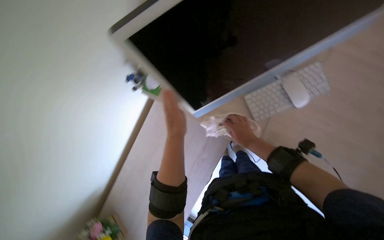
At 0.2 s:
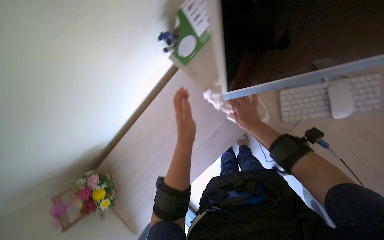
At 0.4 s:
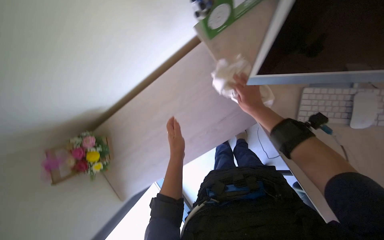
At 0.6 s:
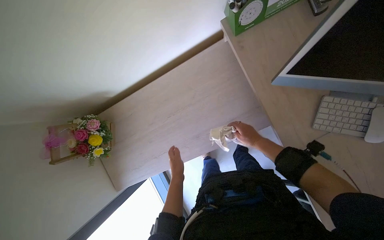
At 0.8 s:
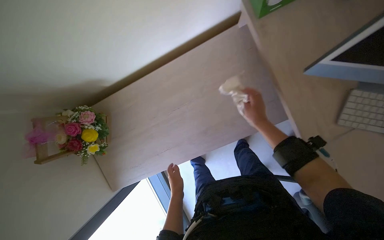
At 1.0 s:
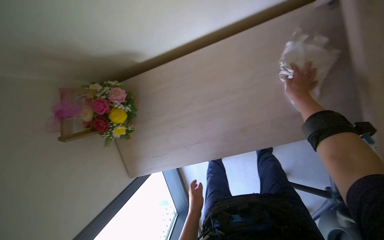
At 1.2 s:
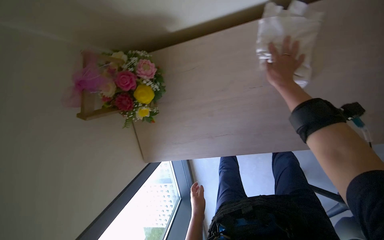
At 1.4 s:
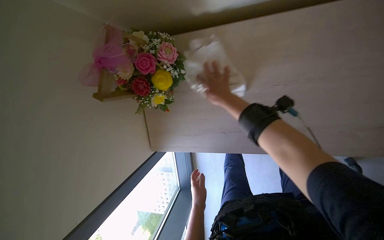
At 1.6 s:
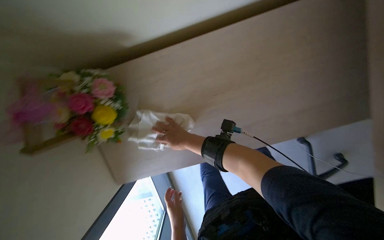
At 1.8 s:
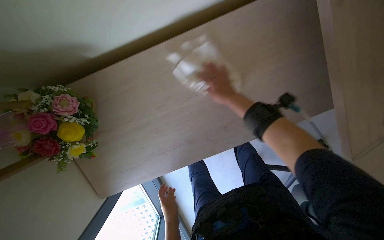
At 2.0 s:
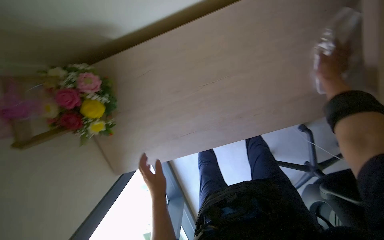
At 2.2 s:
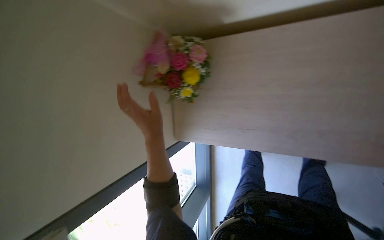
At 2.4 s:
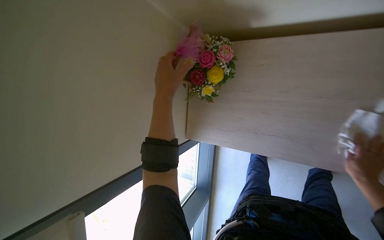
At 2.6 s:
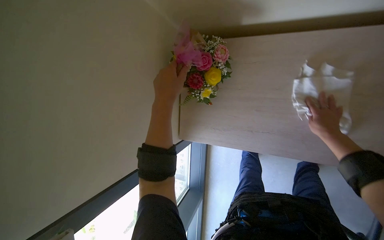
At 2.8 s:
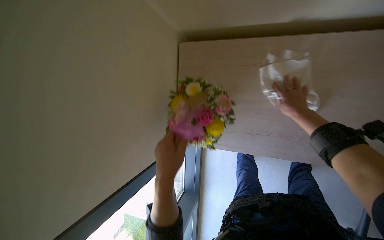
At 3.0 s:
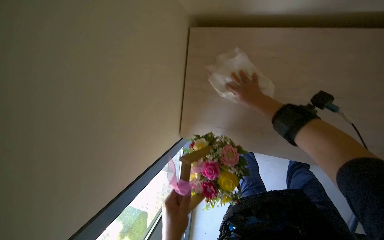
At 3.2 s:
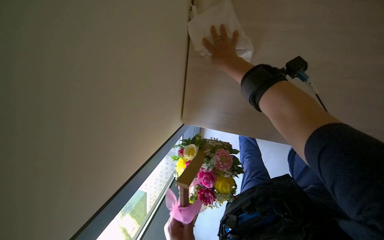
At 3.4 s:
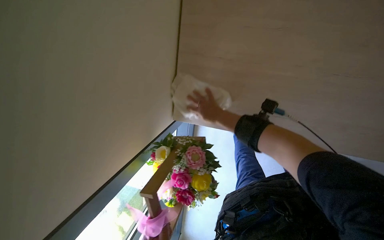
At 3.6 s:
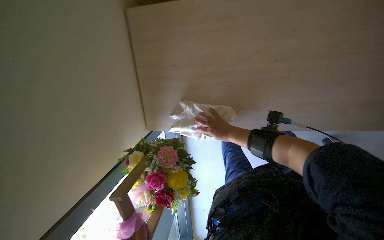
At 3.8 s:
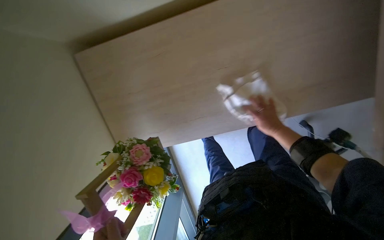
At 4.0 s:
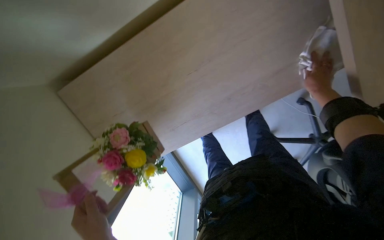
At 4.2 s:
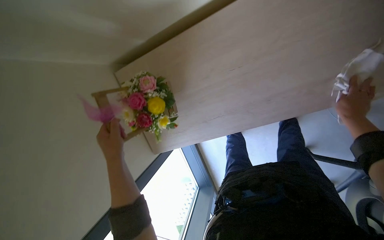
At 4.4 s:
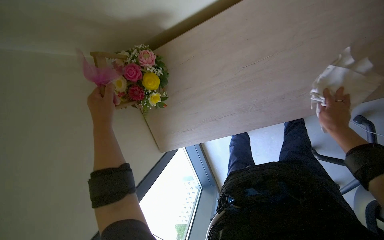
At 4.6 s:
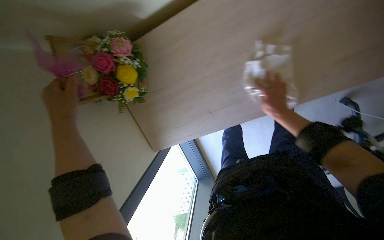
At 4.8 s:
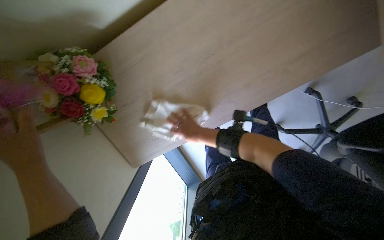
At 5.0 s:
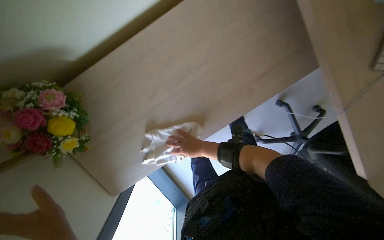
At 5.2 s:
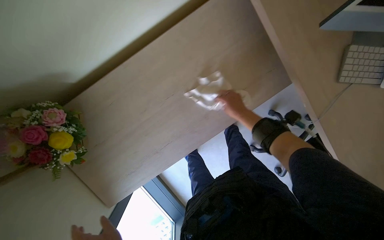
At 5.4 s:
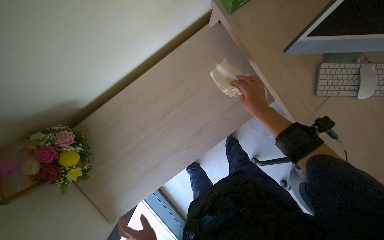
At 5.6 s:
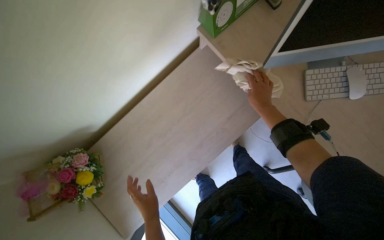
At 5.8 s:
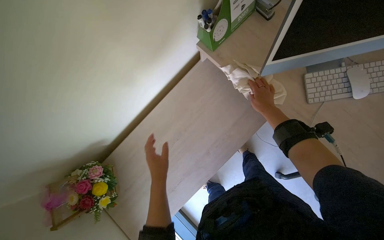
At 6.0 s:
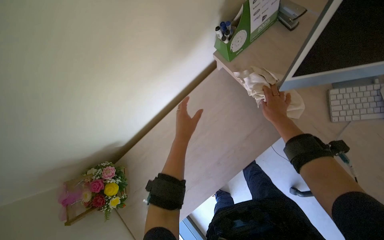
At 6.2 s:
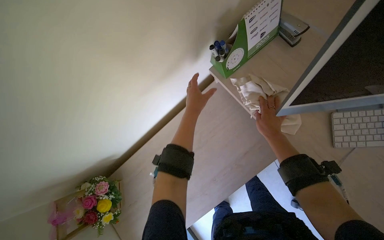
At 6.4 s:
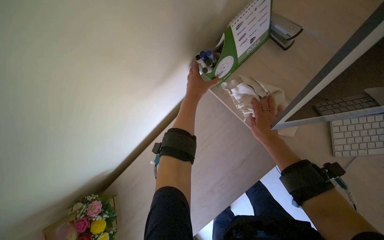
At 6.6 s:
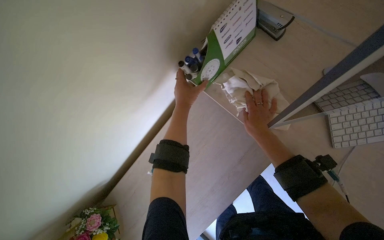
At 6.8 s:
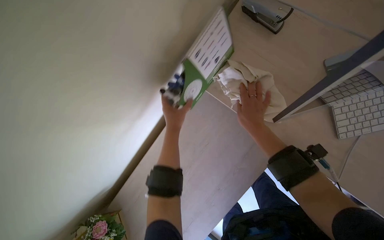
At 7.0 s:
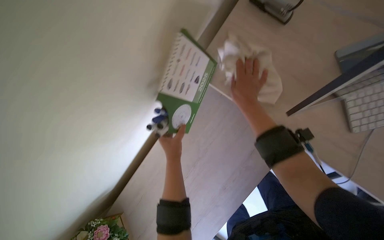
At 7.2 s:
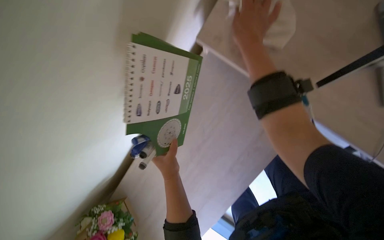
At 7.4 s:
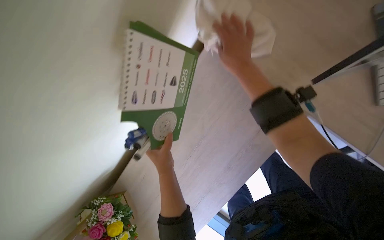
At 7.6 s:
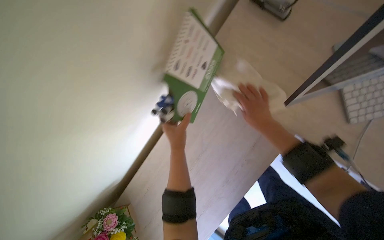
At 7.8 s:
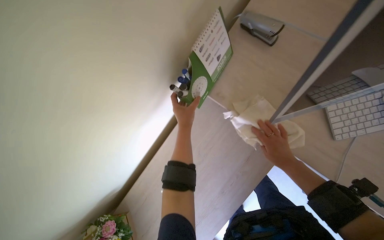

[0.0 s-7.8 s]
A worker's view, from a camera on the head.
Job: wiping surfaces.
The whole recording: Wiping office desk. The worker wipes an office desk, moving items like a monitor, flower arrangement, and calendar.
0.0 to 1.6 s: The camera is carried some 50 cm. The view tips downward by roughly 10 degrees. Everything in view rotates roughly 30 degrees clockwise.
1.6 to 3.2 s: The wearer looks approximately 45 degrees further to the left.
3.2 to 4.6 s: The right hand goes approximately 40 cm to the right and down the picture.
4.6 to 6.2 s: The view tilts approximately 30 degrees upward.
6.2 to 7.8 s: The view tilts some 15 degrees downward. The right hand goes up the picture and returns, roughly 25 cm each way.

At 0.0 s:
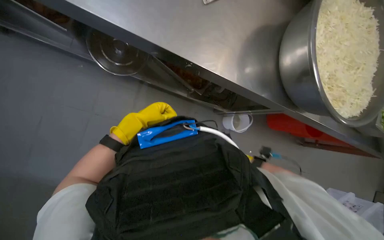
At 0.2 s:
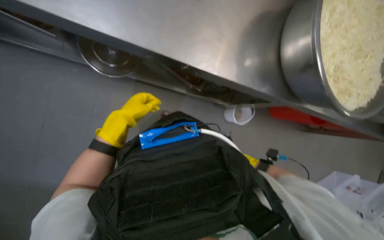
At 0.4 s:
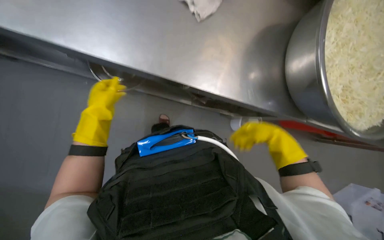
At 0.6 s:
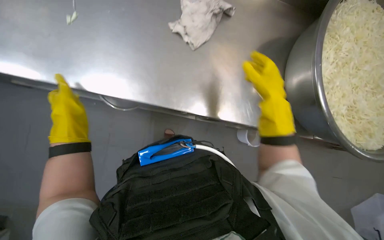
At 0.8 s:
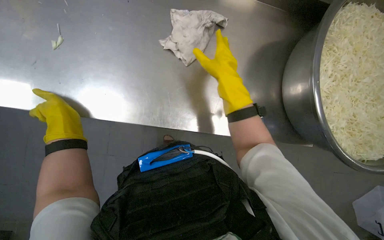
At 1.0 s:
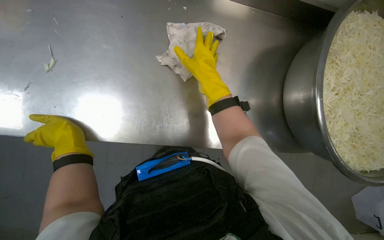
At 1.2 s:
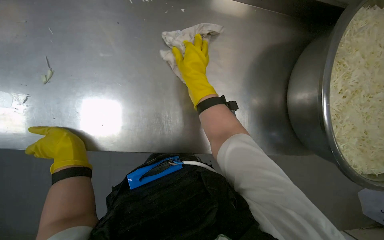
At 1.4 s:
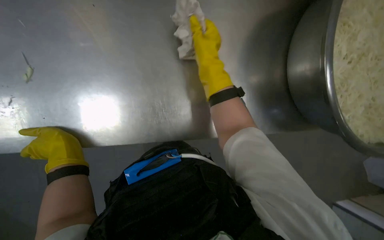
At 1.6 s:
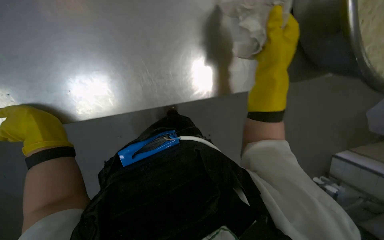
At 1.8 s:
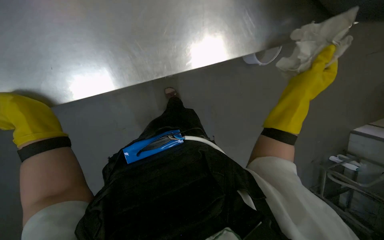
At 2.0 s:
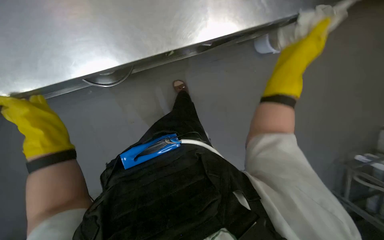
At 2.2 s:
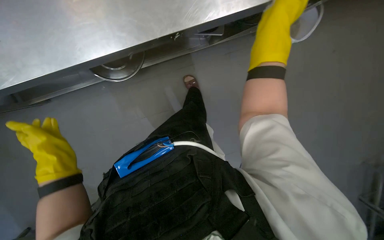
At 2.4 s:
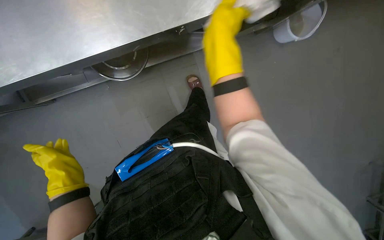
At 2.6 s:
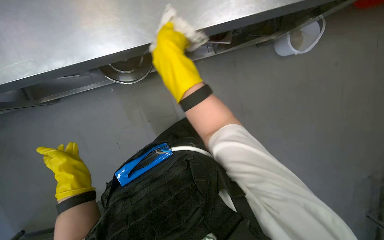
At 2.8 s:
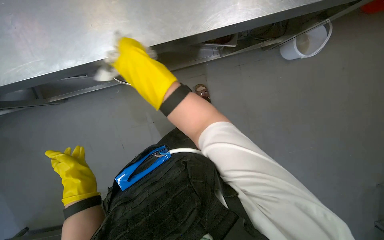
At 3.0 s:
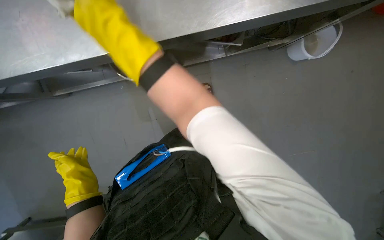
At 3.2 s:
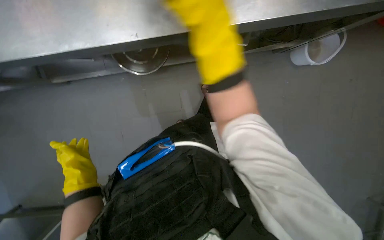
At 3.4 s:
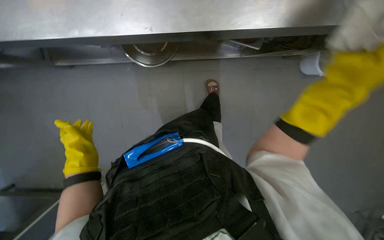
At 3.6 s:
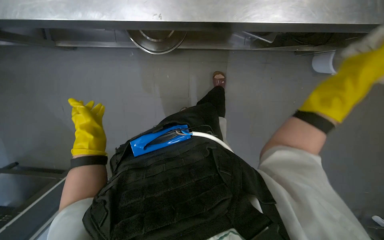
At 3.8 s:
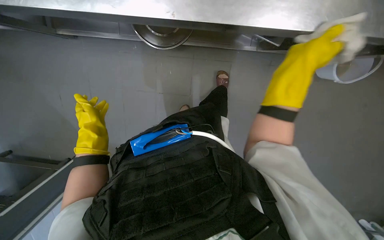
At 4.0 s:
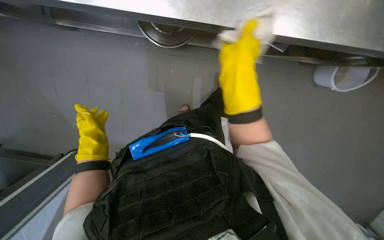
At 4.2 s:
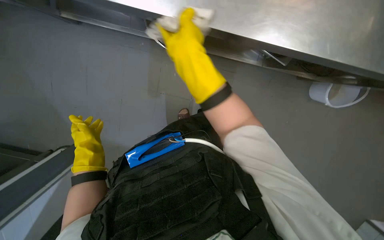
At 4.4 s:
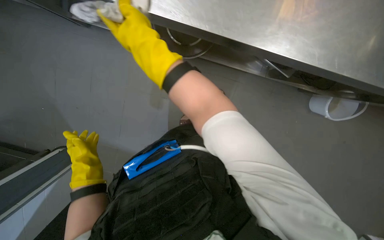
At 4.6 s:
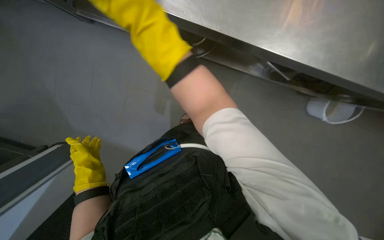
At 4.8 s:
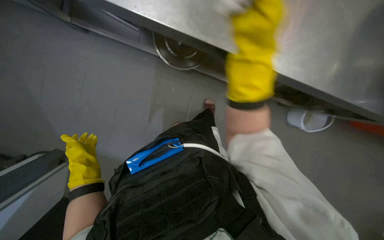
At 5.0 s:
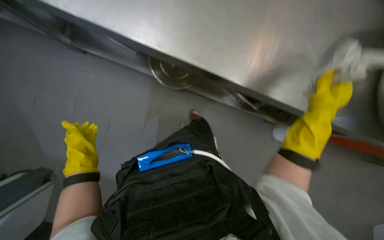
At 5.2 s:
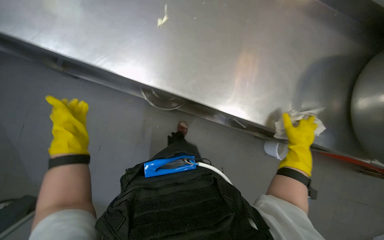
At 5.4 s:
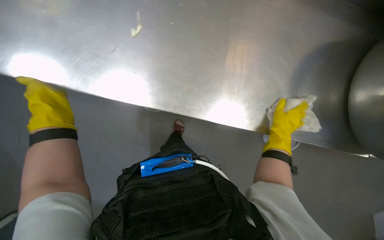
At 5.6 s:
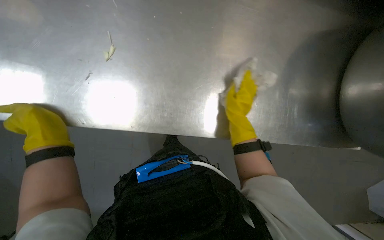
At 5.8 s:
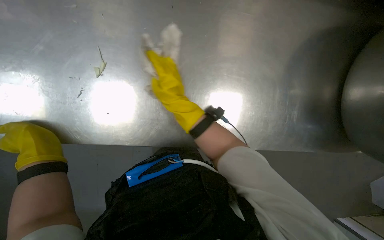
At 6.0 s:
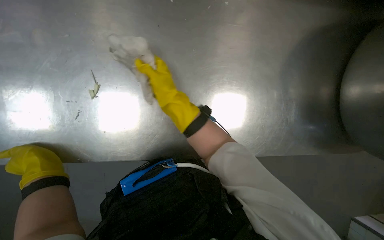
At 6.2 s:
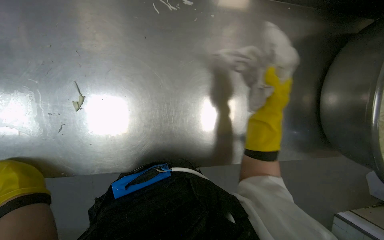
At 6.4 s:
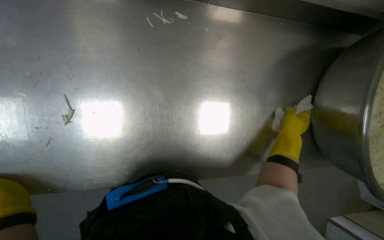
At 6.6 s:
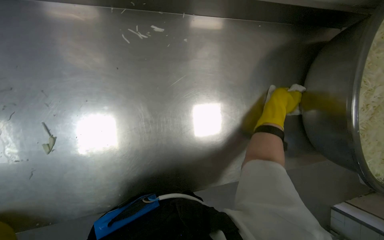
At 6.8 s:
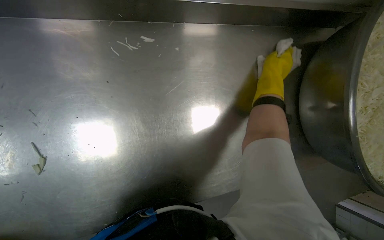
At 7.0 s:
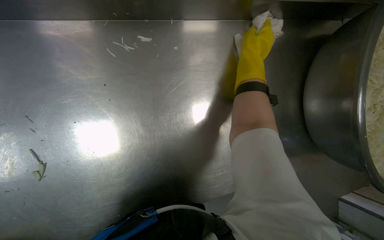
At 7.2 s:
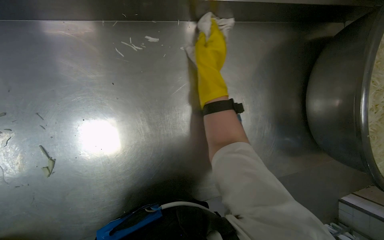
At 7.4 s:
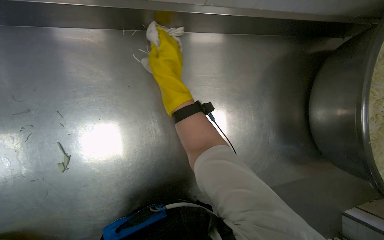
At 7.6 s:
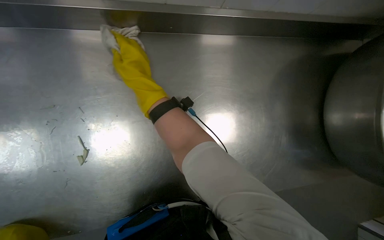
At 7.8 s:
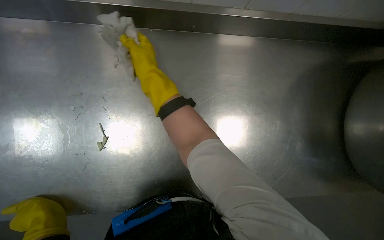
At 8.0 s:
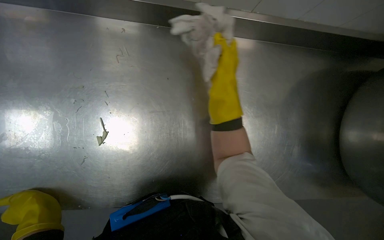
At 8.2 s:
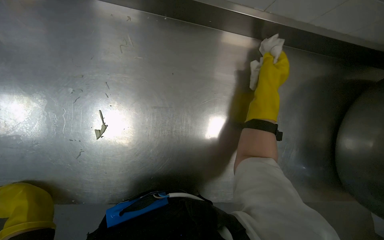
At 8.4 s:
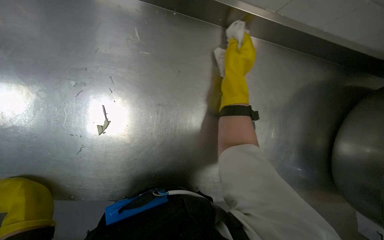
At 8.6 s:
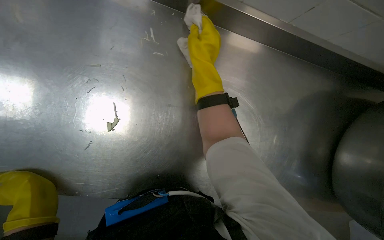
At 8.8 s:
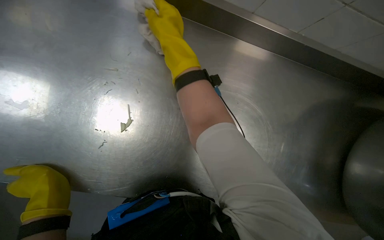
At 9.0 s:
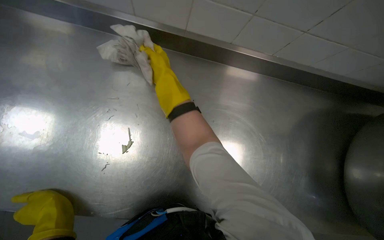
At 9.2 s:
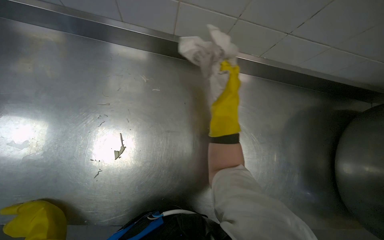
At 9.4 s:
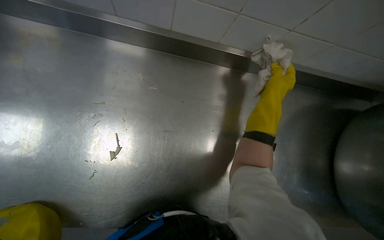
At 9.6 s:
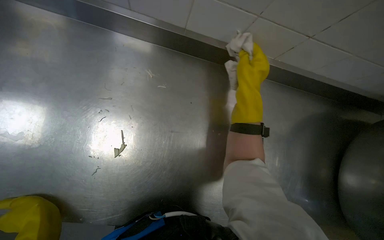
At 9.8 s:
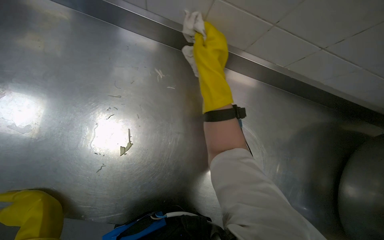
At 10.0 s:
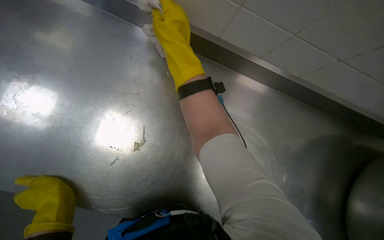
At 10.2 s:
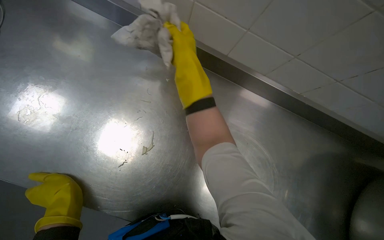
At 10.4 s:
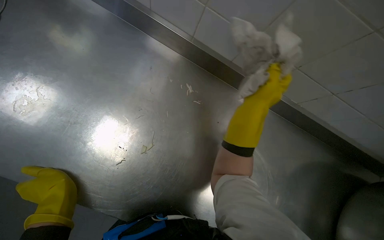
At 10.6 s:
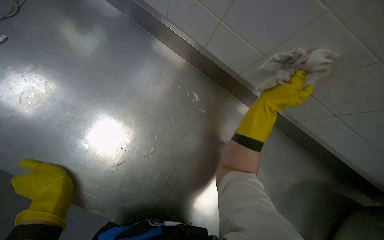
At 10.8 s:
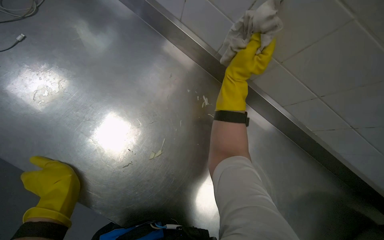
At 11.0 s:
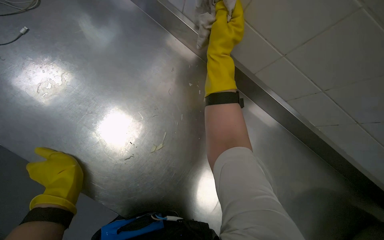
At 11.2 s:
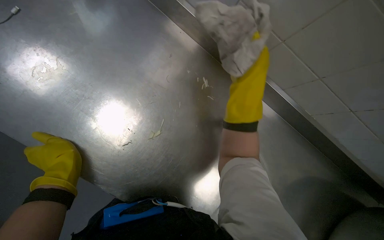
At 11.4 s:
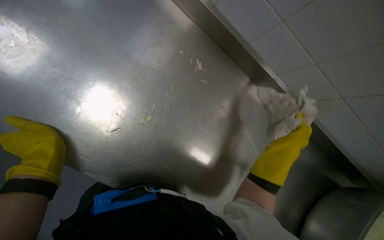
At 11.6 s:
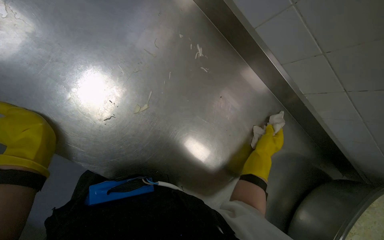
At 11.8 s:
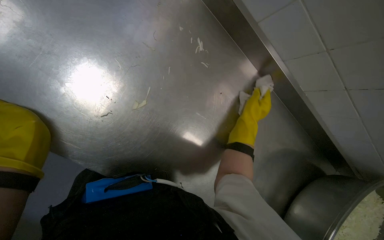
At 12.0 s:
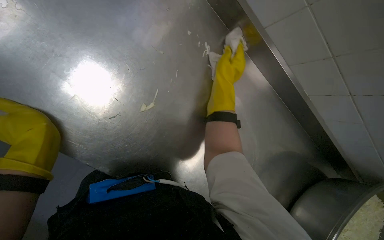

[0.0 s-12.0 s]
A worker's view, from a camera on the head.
Job: wiping surfaces.
The whole recording: Wiping kitchen counter. The worker wipes the metal kitchen counter with a cloth.
1.6 to 3.0 s: The right hand travels to the left by approximately 35 cm.
4.4 to 6.0 s: The right hand is displaced down the picture by some 10 cm, and goes to the right and returns, roughly 50 cm each way.
7.6 to 9.0 s: The right hand travels up the picture and farther from the camera by about 15 cm, and moves approximately 25 cm to the right and comes back.
10.4 to 12.0 s: The view tilts some 15 degrees downward. The right hand travels down the picture and back again, approximately 40 cm each way.
